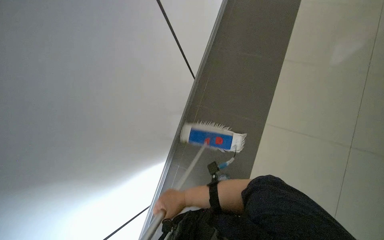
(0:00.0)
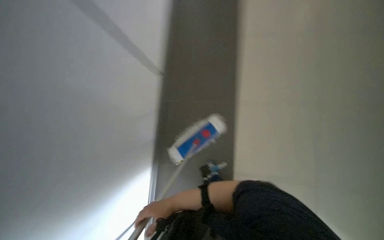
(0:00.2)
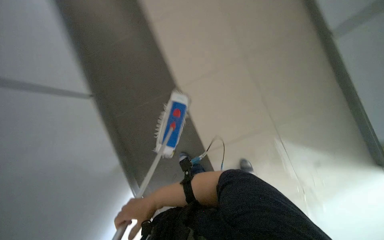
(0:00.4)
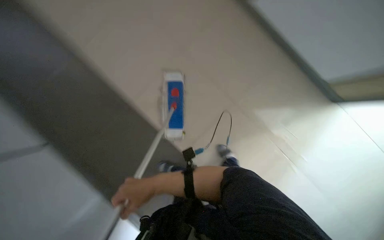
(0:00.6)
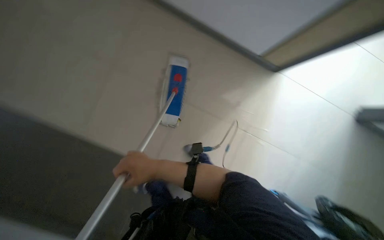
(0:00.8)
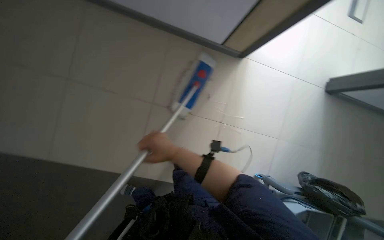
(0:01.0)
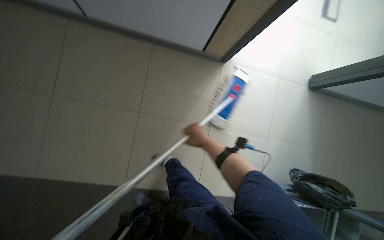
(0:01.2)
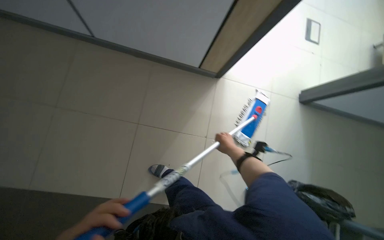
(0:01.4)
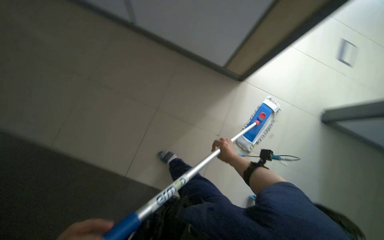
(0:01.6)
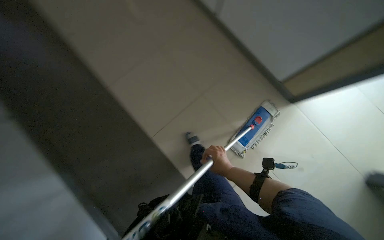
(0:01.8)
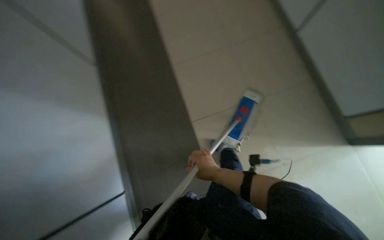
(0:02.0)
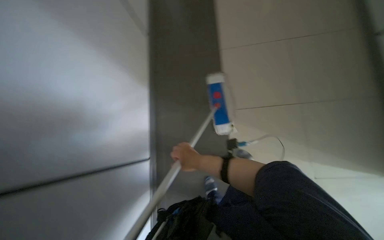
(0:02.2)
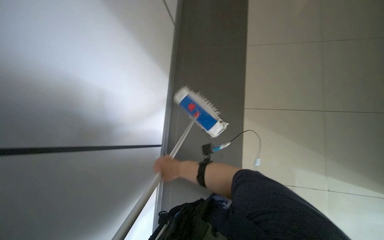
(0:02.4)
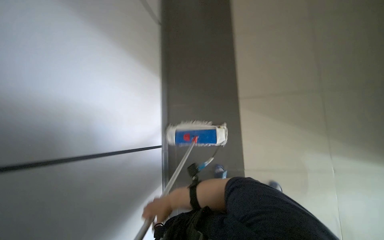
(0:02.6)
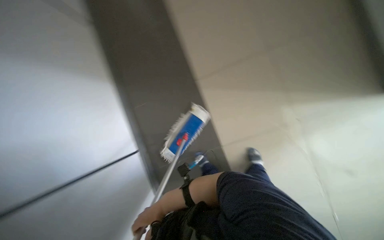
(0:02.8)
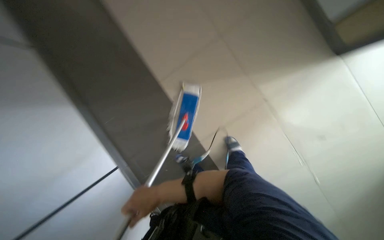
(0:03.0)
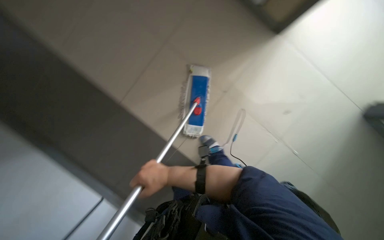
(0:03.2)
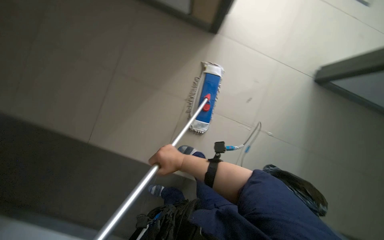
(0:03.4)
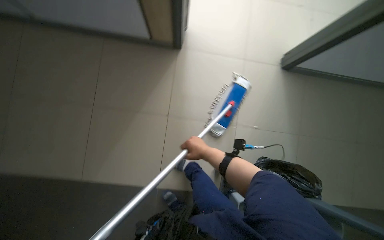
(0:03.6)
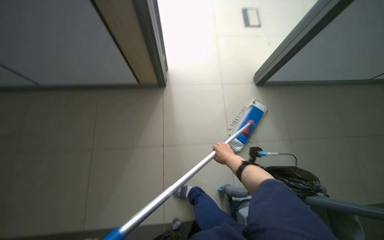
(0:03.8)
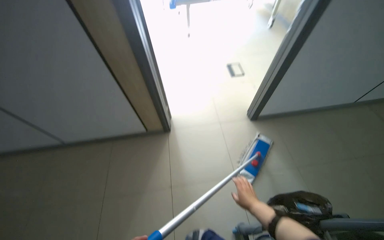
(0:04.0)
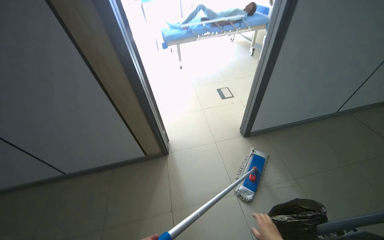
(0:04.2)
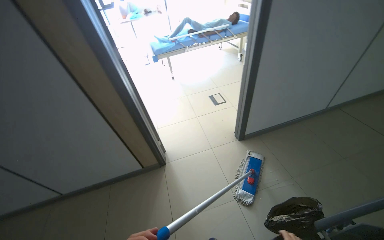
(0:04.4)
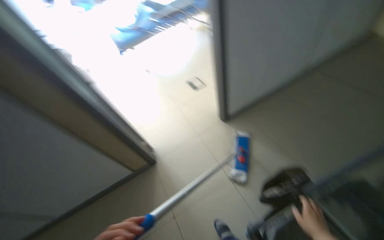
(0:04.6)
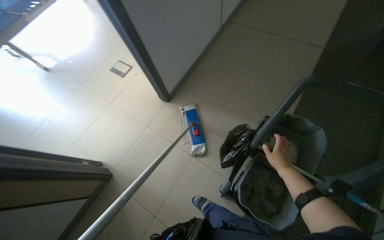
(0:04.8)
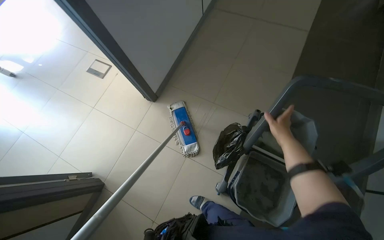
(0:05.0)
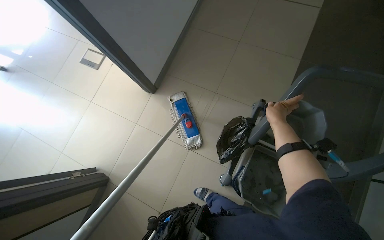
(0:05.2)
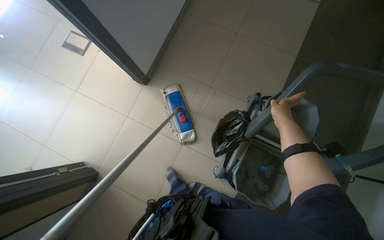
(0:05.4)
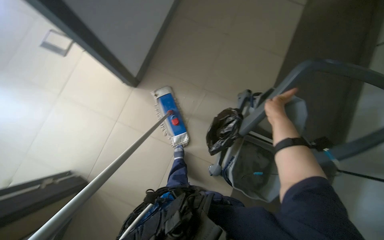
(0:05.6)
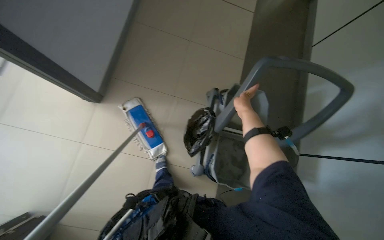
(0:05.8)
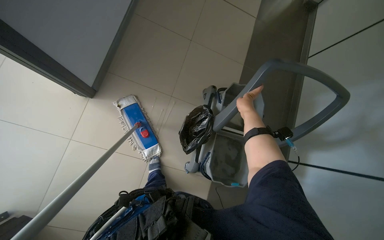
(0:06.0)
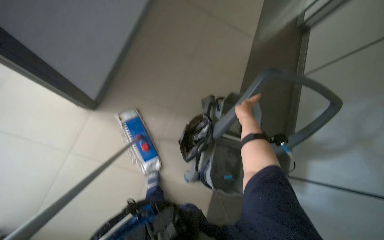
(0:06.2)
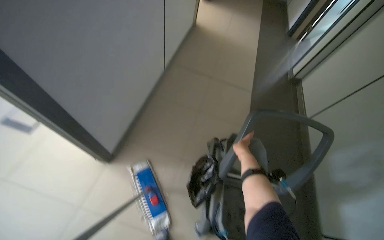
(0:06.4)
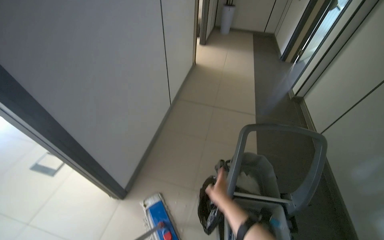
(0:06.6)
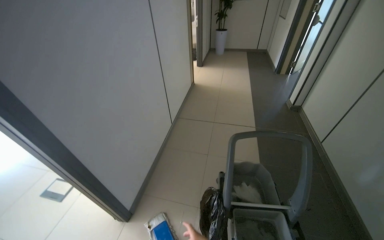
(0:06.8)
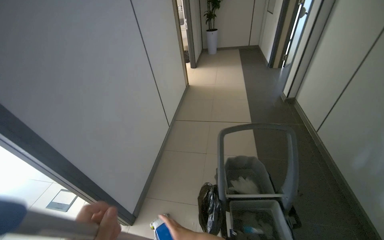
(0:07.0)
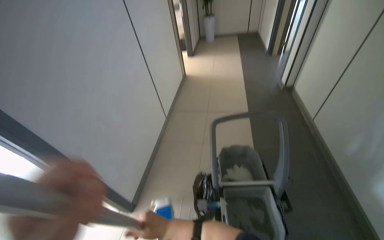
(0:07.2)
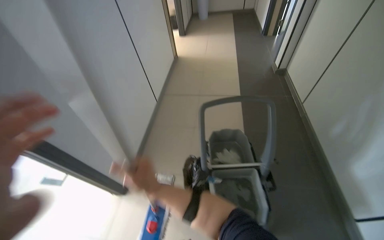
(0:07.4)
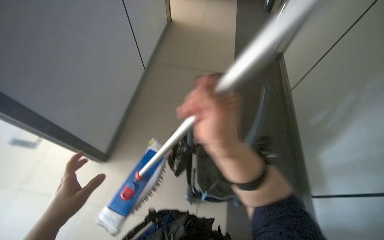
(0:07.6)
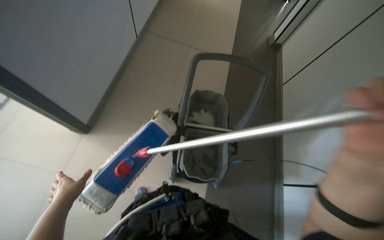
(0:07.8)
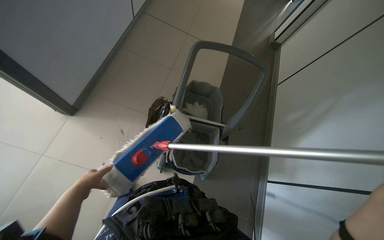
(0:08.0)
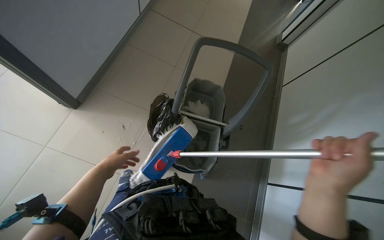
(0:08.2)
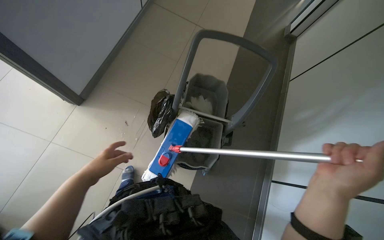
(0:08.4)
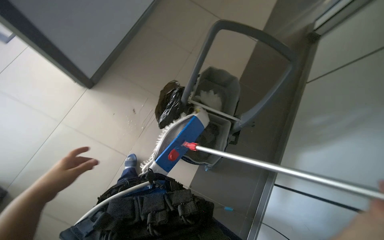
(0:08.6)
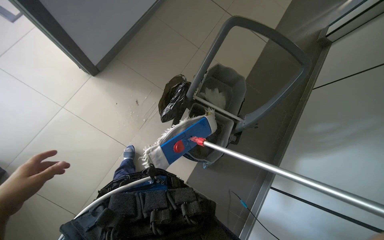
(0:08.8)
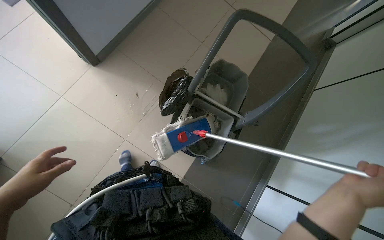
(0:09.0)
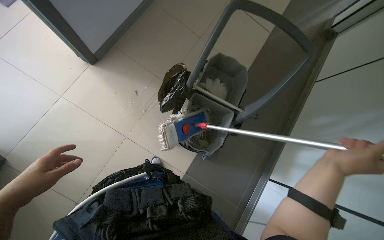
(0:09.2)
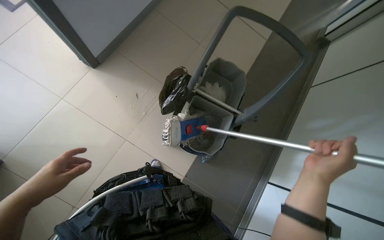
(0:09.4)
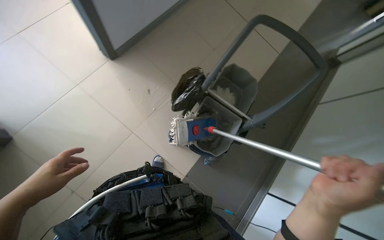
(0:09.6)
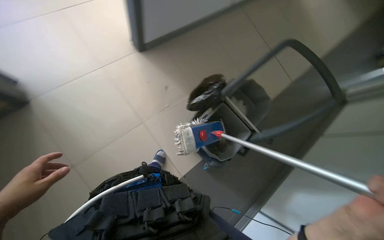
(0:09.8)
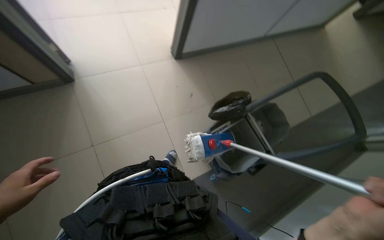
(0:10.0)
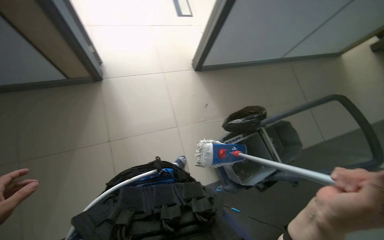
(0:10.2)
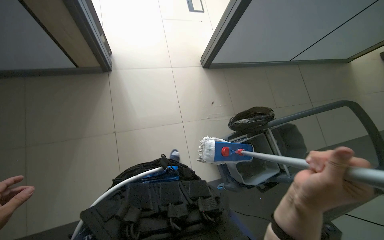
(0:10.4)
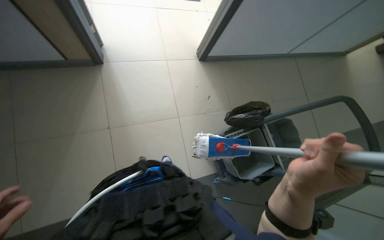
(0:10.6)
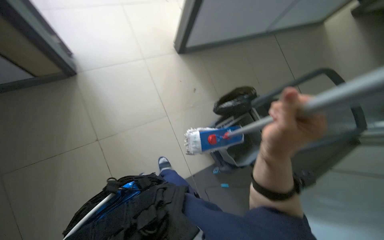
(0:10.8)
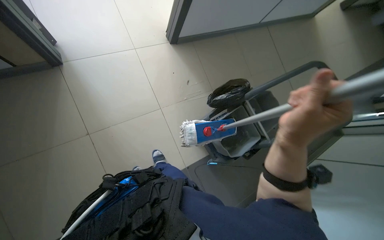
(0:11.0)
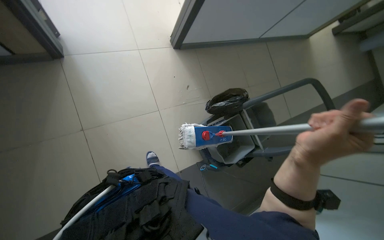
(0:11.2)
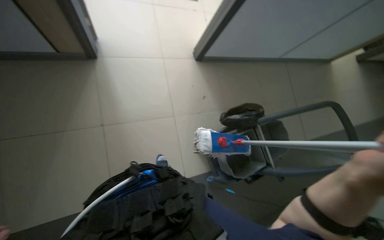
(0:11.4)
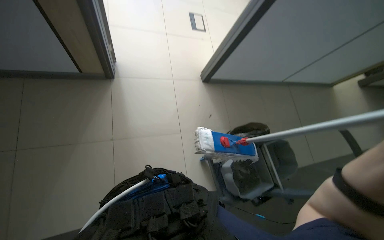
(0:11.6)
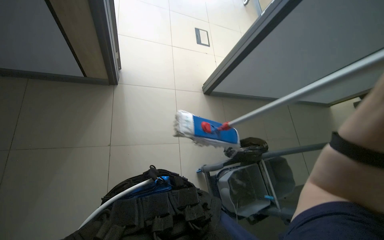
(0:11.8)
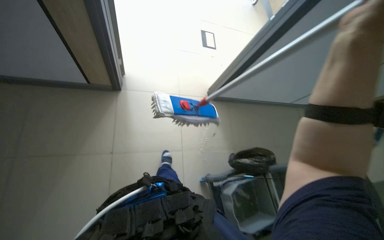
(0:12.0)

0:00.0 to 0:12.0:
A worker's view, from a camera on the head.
Job: mopping floor.
The whole recording: Mopping the floor. The worker mops the floor of the room with a flat mop.
0:01.6 to 0:03.0: The camera travels about 40 cm. The wearer looks about 15 degrees further upward.
0:03.0 to 0:04.4: The camera is carried some 50 cm. The camera pitches upward, by some 40 degrees.
0:04.4 to 0:06.0: The camera is carried roughly 50 cm. The head rotates some 70 degrees to the right. The view tips downward by some 20 degrees.
0:06.0 to 0:07.6: The camera travels approximately 50 cm. The view tips upward by approximately 30 degrees.
0:07.6 to 0:09.0: The camera pitches downward, by some 25 degrees. The scene turns roughly 30 degrees clockwise in the picture.
0:09.0 to 0:10.4: The head travels about 50 cm. The wearer looks some 15 degrees further upward. Everything in view rotates some 40 degrees clockwise.

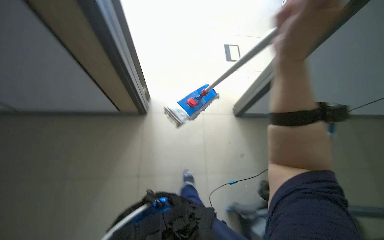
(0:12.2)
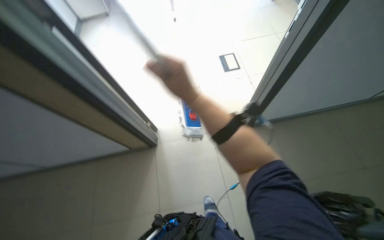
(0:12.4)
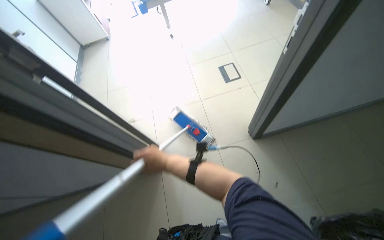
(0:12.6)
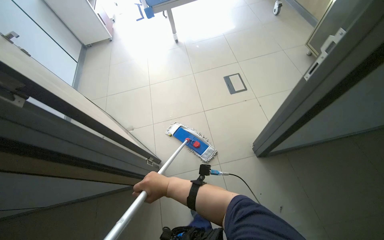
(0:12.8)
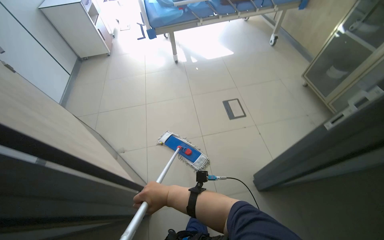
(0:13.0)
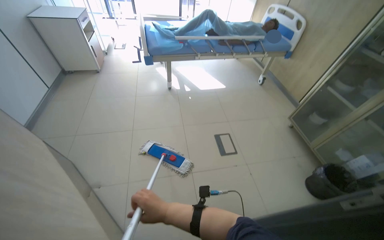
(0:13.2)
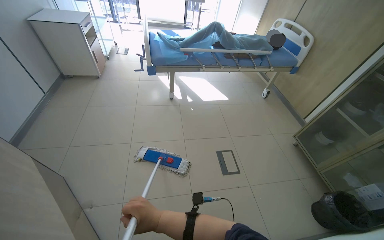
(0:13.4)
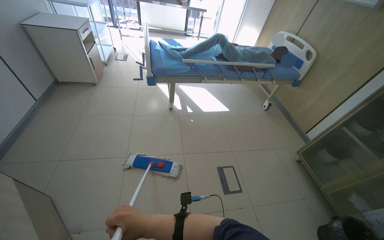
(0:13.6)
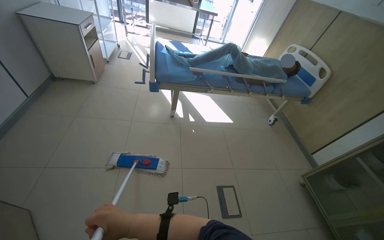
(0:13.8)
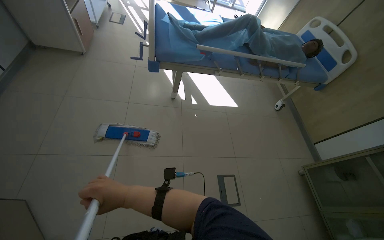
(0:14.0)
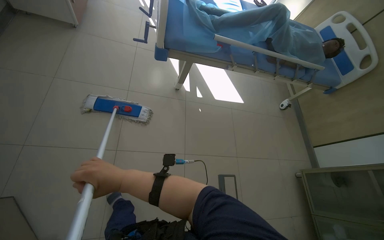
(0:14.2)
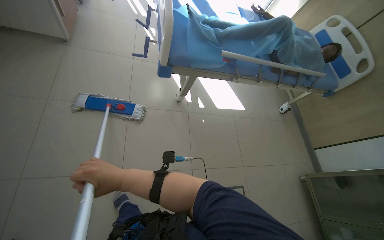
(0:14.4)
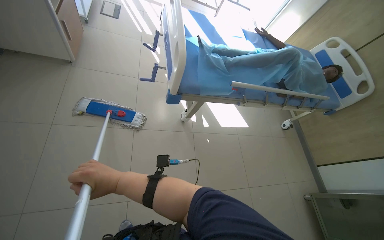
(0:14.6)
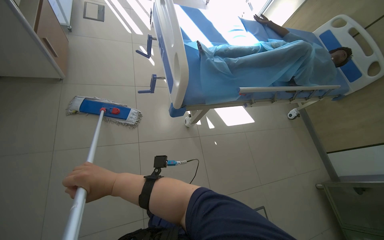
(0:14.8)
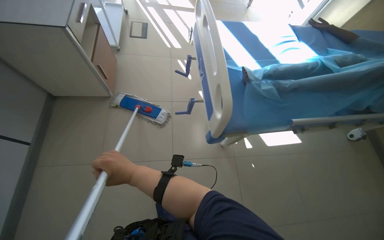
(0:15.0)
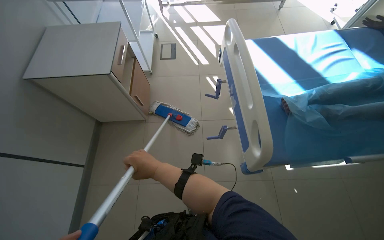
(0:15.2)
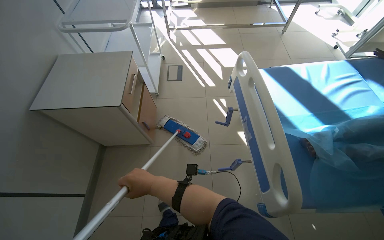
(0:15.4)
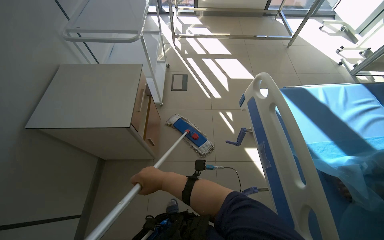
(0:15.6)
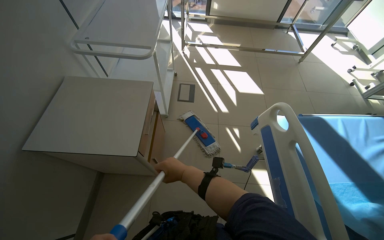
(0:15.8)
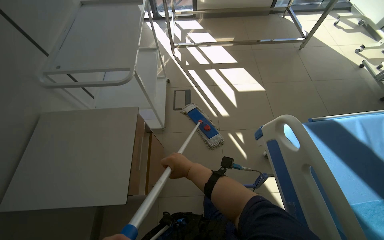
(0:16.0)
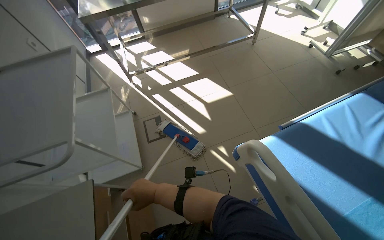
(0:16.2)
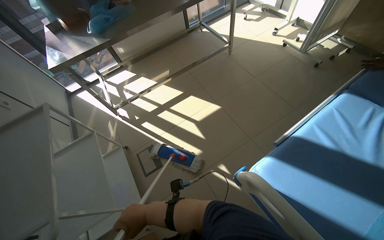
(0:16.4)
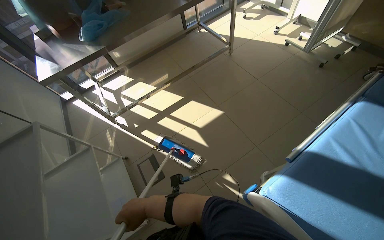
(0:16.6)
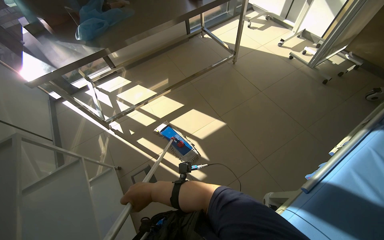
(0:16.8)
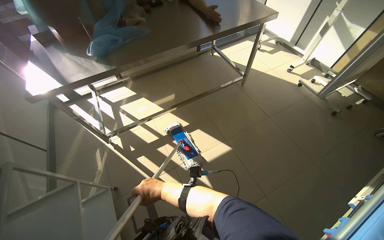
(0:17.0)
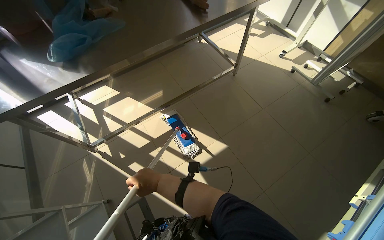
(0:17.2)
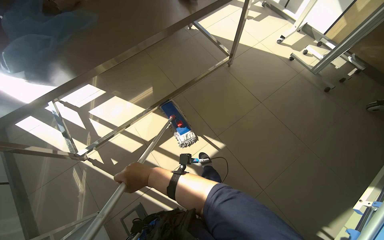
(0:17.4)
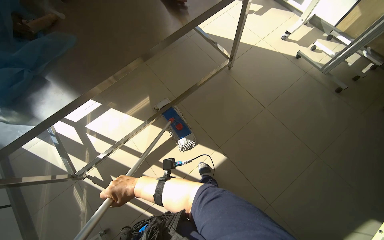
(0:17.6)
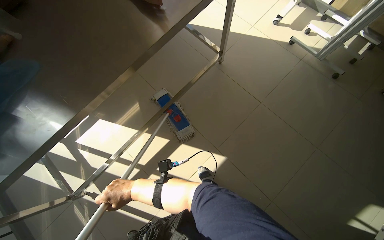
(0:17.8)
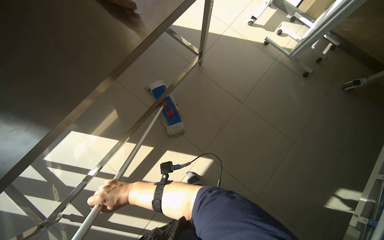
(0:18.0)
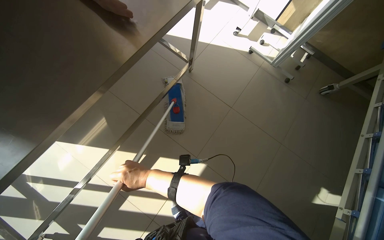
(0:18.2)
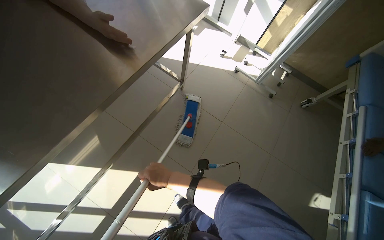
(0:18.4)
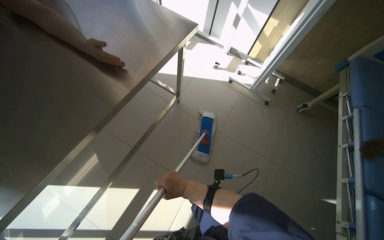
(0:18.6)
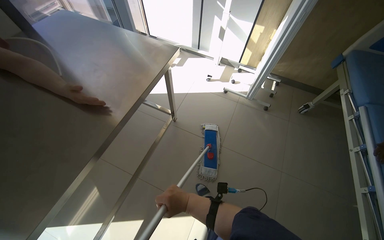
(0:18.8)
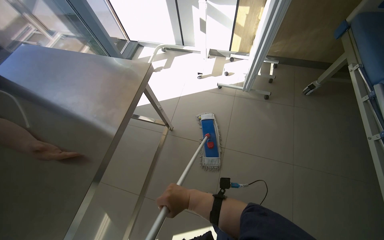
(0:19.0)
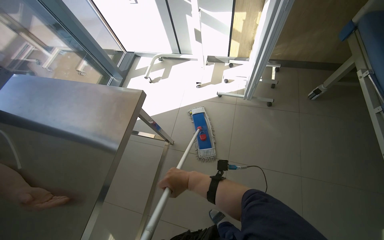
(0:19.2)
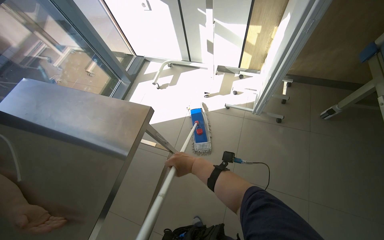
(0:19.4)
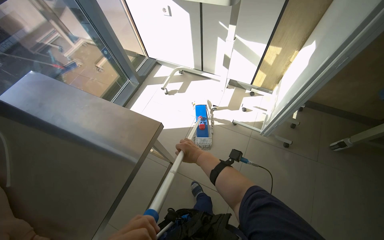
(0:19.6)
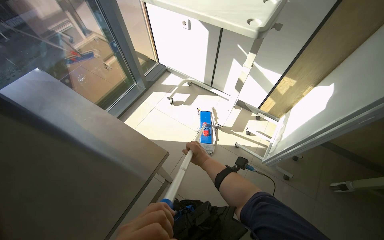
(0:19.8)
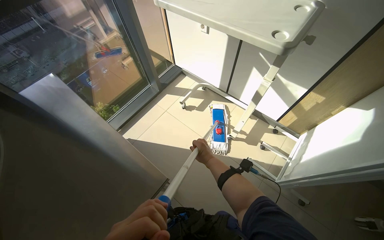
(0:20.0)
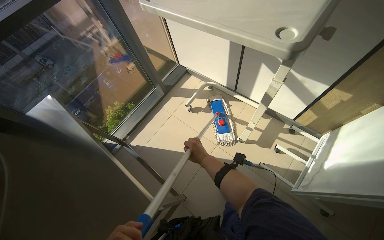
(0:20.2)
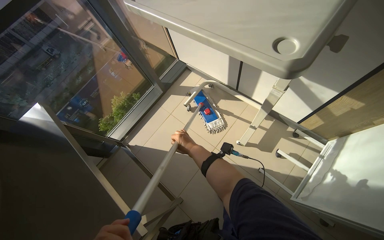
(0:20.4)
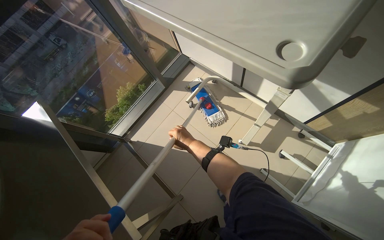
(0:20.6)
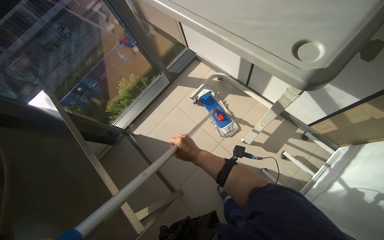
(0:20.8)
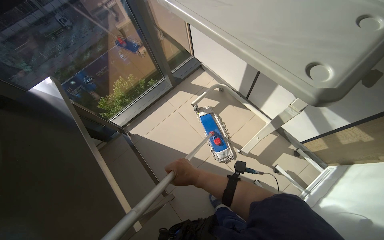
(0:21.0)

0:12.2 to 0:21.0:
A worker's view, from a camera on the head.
Job: mopping floor.
The whole recording: Mopping the floor. The worker mops the floor of the room with a flat mop.
0:12.2 to 0:13.6: The camera is carried about 80 cm. The view tips upward by roughly 30 degrees.
0:13.6 to 0:15.2: The head travels some 1.5 m. The view pans to the left by roughly 15 degrees. The camera pitches downward, by approximately 20 degrees.
0:15.2 to 0:16.6: The wearer moves approximately 1 m. The scene rotates counterclockwise by some 30 degrees.
0:16.6 to 0:18.0: The head travels about 1 m. The head rotates about 20 degrees to the right. The view tilts some 15 degrees downward.
0:18.0 to 0:19.6: The camera is carried some 60 cm. The wearer looks about 15 degrees further upward.
0:19.6 to 0:21.0: The camera travels approximately 50 cm. The head turns to the left by some 25 degrees.
